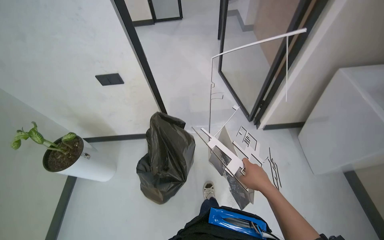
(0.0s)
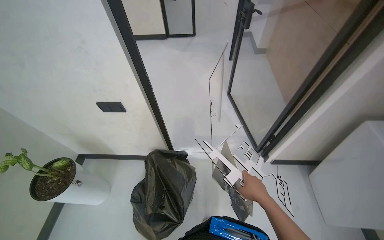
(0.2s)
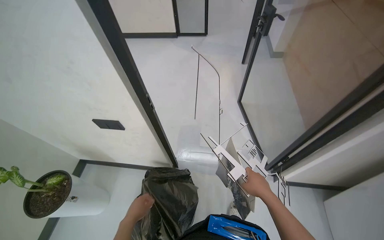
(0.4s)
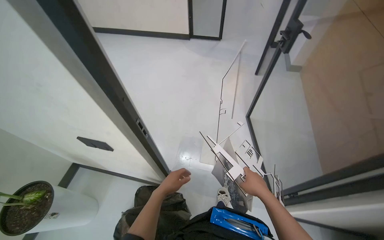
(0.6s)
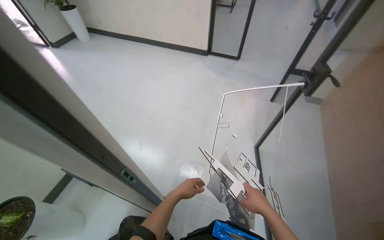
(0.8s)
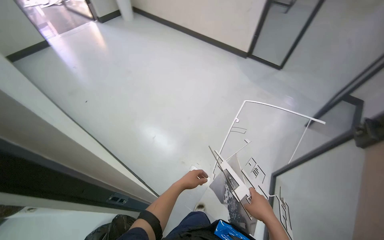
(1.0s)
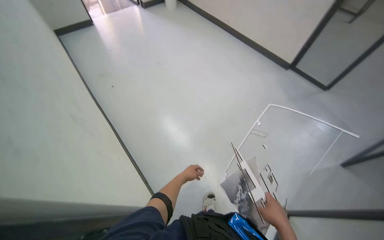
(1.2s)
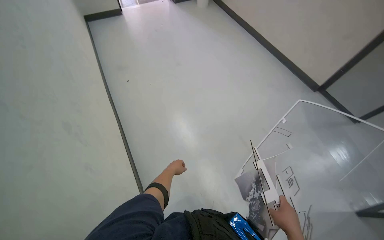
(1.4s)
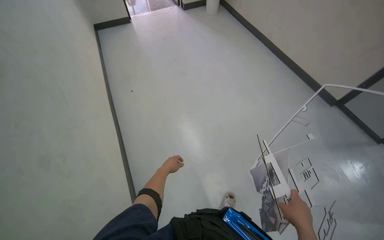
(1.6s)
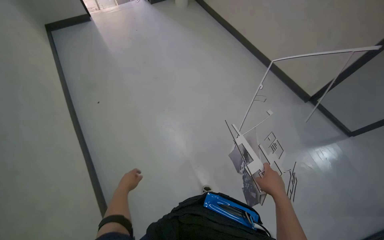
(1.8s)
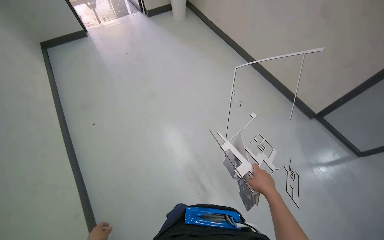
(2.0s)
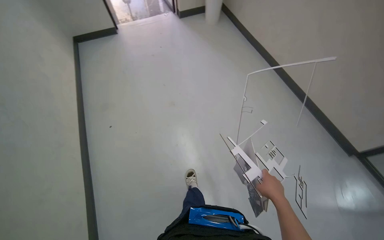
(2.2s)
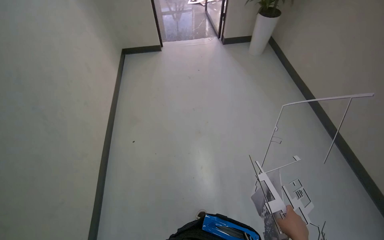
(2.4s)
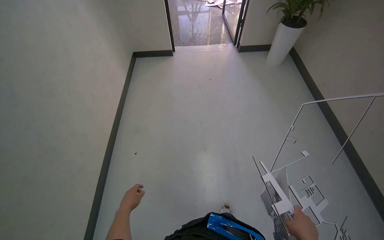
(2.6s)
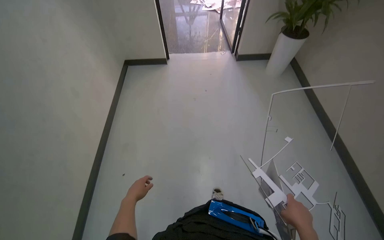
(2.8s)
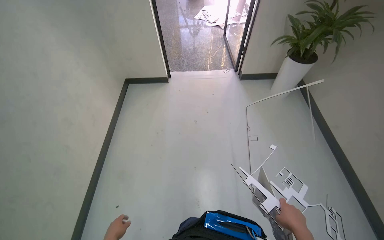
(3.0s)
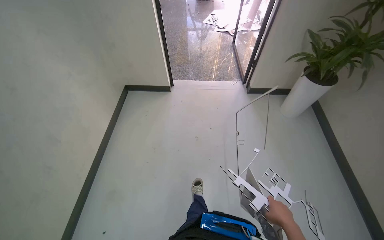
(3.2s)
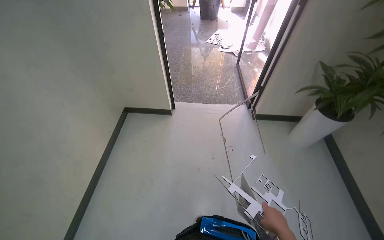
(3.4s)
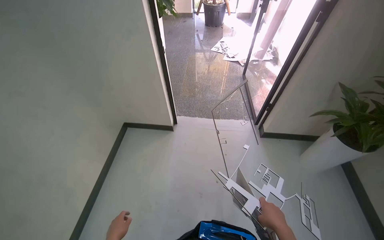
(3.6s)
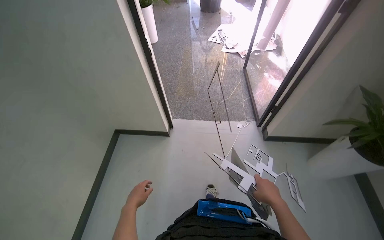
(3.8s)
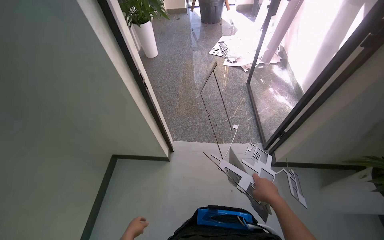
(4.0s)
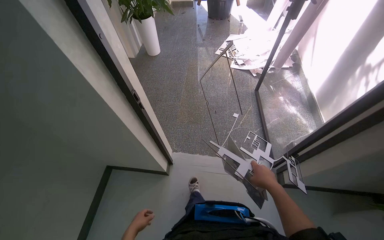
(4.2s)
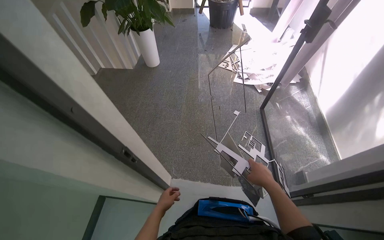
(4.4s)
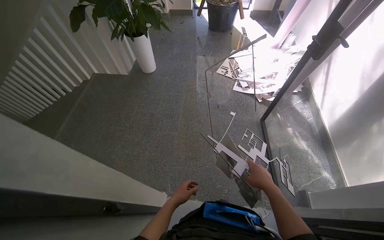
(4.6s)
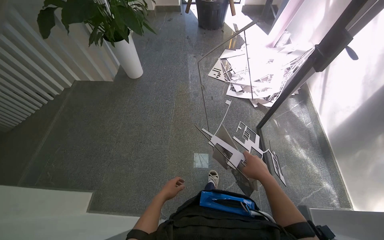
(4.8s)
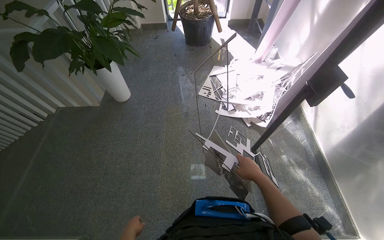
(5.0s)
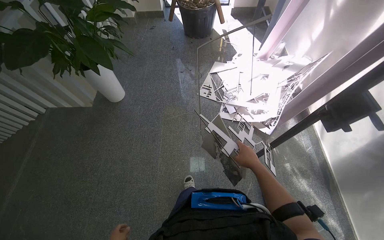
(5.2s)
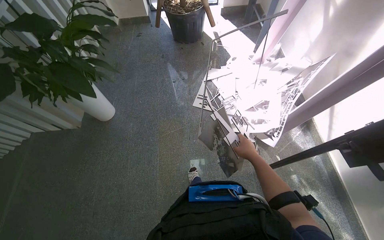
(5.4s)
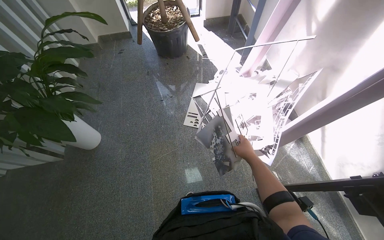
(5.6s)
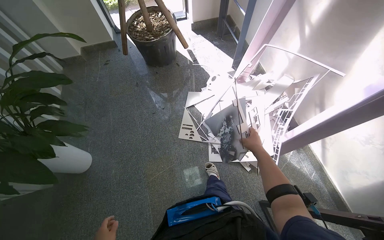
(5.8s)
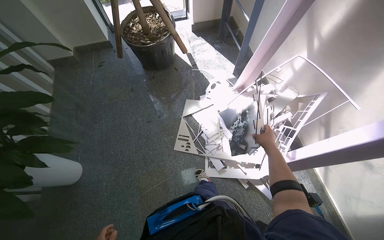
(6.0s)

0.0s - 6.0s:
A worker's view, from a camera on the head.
Job: organizing items.
The whole recording: Organizing and cleaning workspace. The worker wipes surfaces, arranges paper and model pieces, and places a large sheet on a shelf.
0.0s - 1.6s: The wearer moves approximately 1 m. The wearer's head swings roughly 55 degrees to the left.
1.6s - 3.0s: The camera travels some 80 cm. The wearer's head swings roughly 25 degrees to the left.
3.0s - 4.4s: The camera travels approximately 1.5 m.
4.4s - 6.0s: The camera is carried approximately 1.5 m. The wearer's head swings approximately 20 degrees to the right.

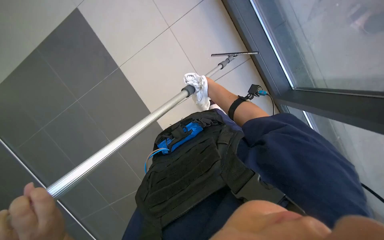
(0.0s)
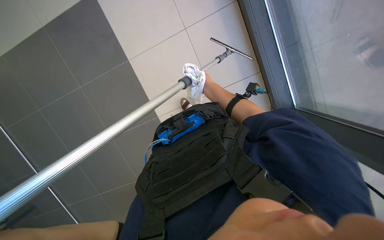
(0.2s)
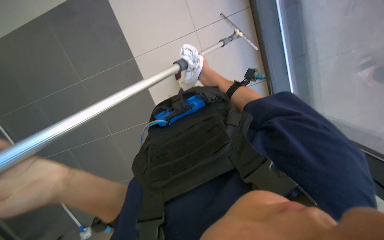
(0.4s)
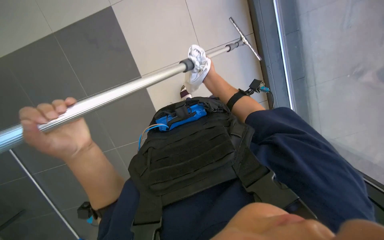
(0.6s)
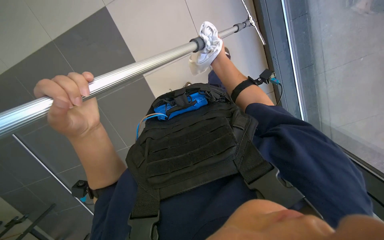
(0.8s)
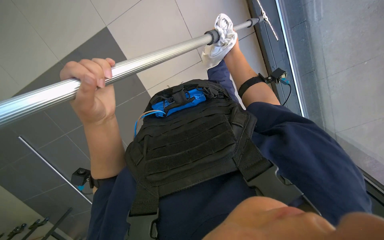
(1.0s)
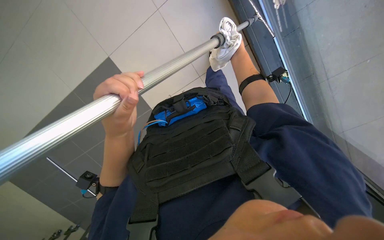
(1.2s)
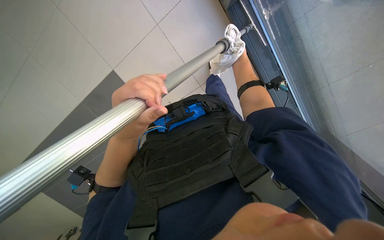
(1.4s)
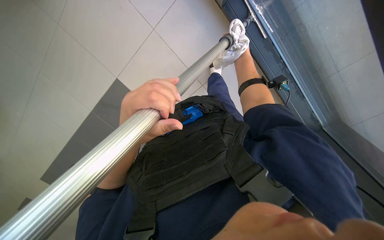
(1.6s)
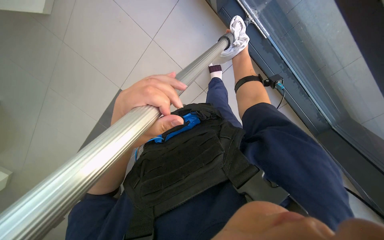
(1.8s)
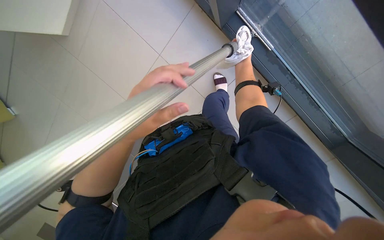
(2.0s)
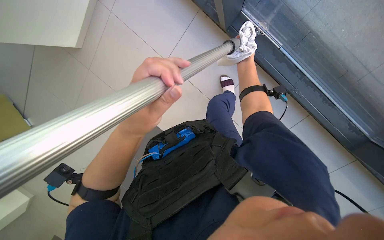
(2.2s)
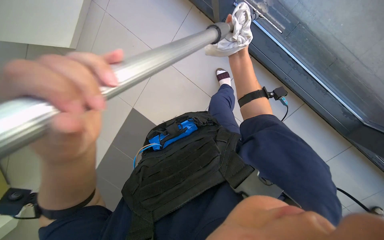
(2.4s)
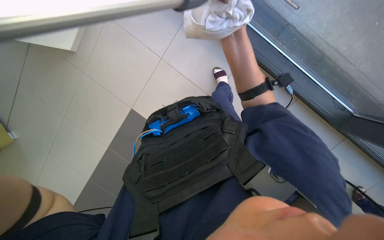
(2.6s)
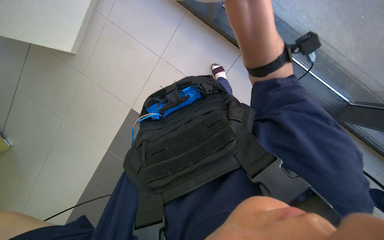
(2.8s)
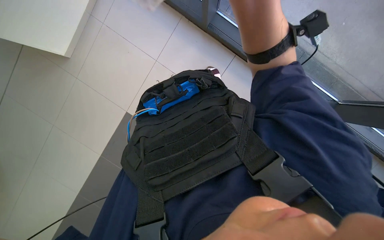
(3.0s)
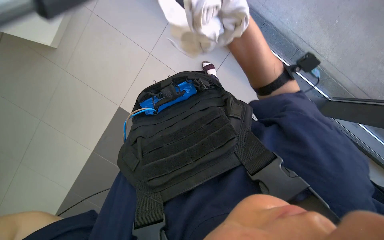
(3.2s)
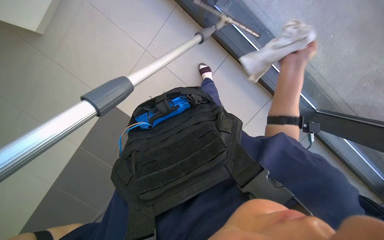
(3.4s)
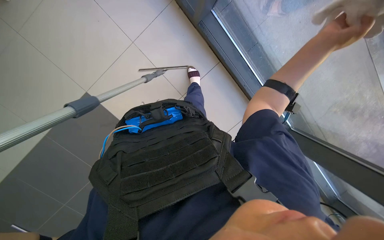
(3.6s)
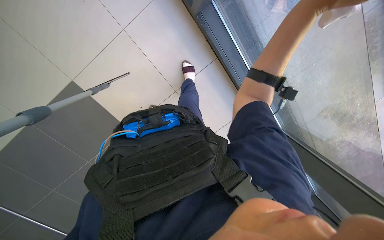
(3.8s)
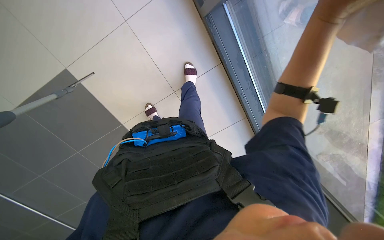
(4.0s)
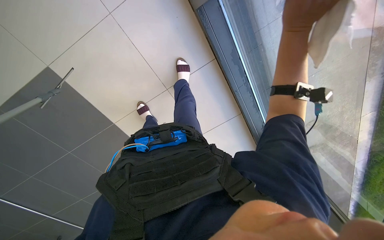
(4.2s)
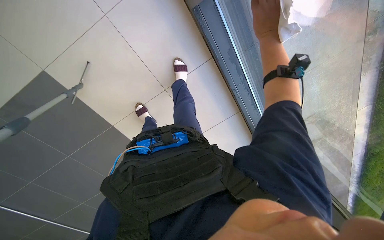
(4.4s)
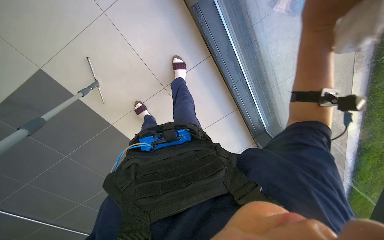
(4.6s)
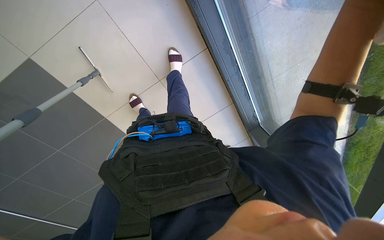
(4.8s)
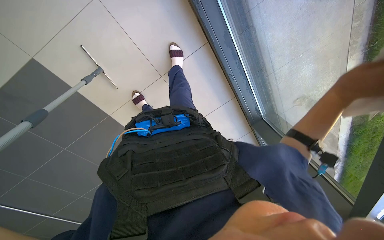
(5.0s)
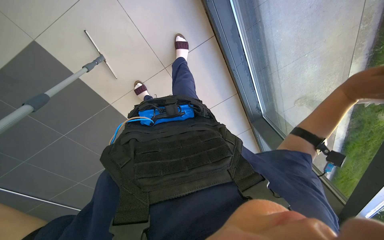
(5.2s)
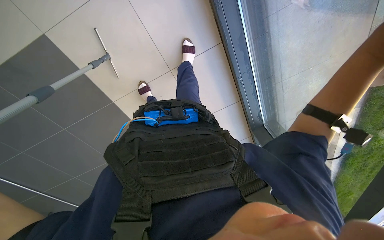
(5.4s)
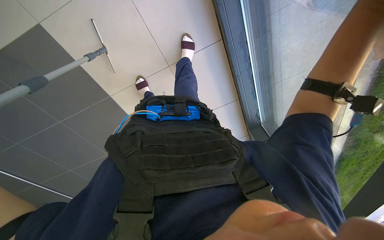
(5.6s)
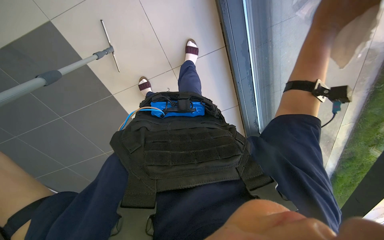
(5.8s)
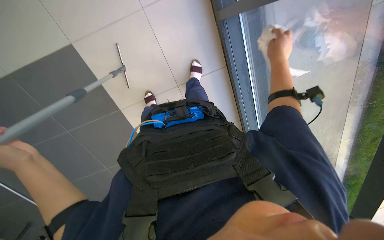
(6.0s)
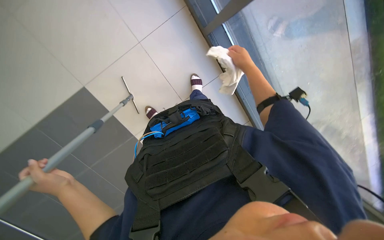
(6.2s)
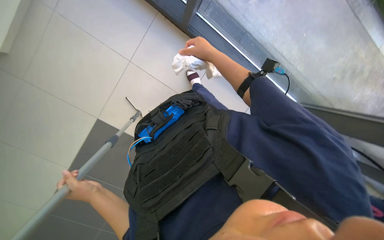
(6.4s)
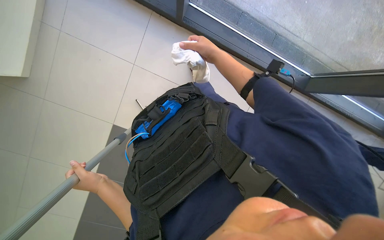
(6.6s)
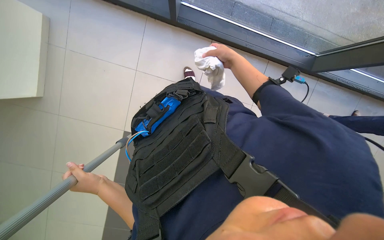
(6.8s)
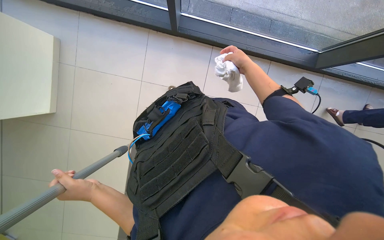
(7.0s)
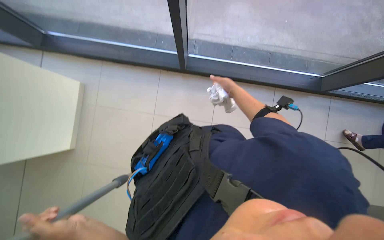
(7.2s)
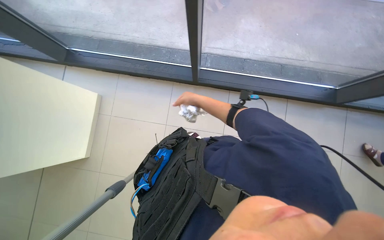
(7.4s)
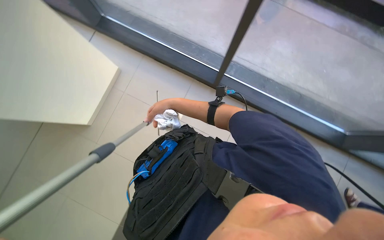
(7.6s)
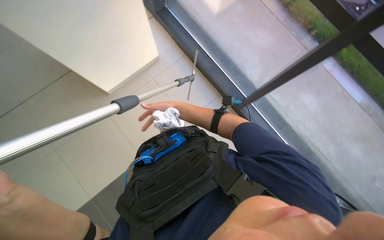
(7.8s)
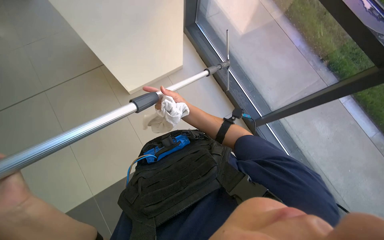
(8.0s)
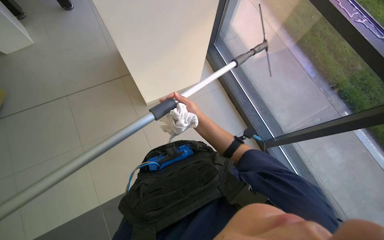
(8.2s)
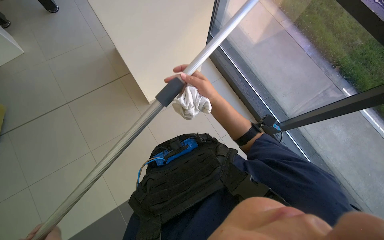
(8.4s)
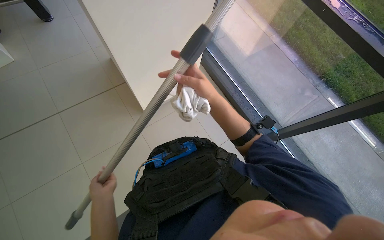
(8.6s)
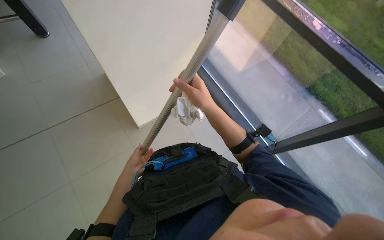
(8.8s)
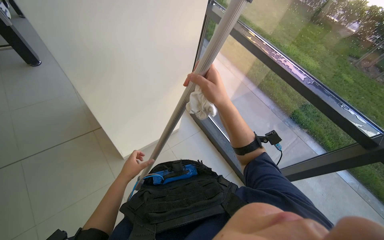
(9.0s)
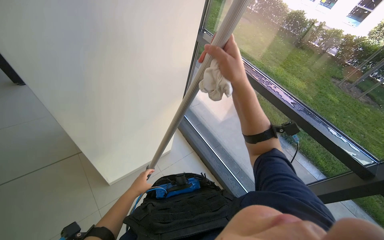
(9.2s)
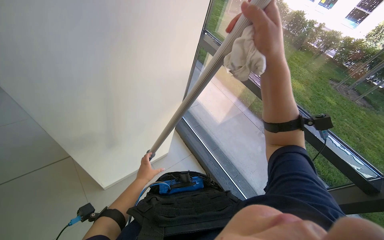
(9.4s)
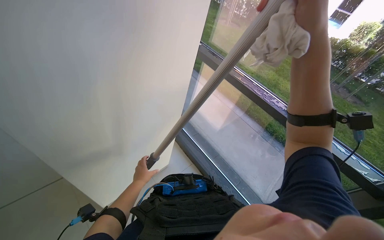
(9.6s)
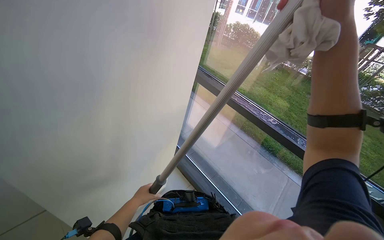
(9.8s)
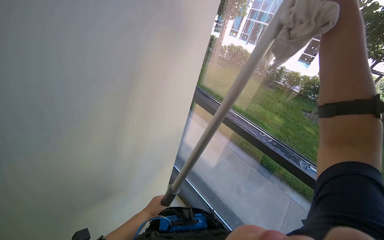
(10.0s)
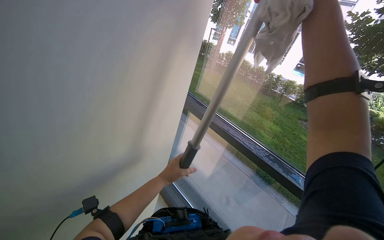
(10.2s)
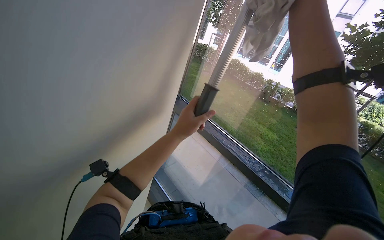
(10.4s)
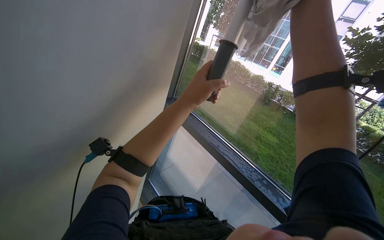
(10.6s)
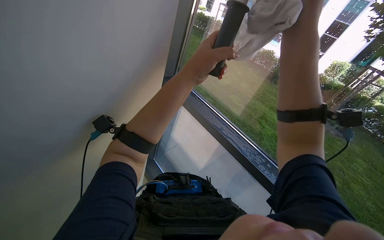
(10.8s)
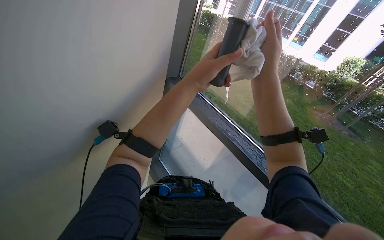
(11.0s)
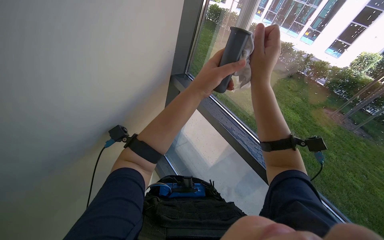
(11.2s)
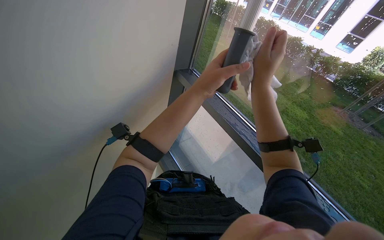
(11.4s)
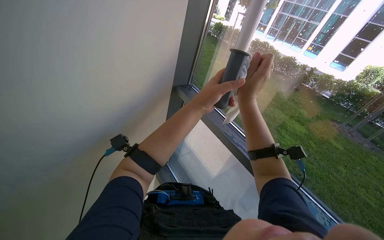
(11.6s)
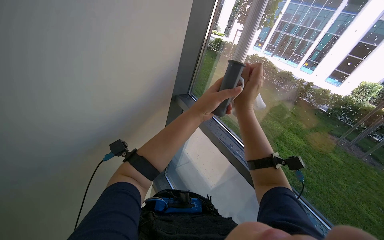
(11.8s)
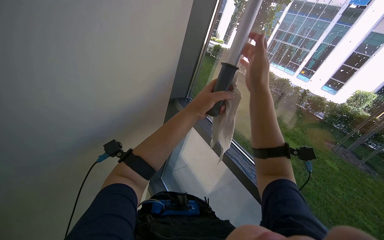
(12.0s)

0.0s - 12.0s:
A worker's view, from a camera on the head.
Job: cleaning windows.
The whole recording: Cleaning windows. The worker cleans the windows using a pole and wipes the frames with a cloth.
1.6s - 3.0s: The view tips upward by approximately 10 degrees. The right hand moves nearer to the camera, some 15 cm.
3.0s - 4.4s: The right hand goes about 15 cm up the picture, and moves roughly 20 cm nearer to the camera and comes back.
9.0s - 10.4s: The view tilts approximately 25 degrees upward. The left hand moves up the picture and to the right, some 50 cm.
10.4s - 12.0s: The left hand travels up the picture by approximately 10 cm.

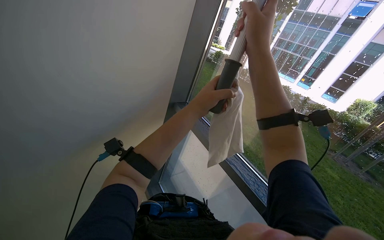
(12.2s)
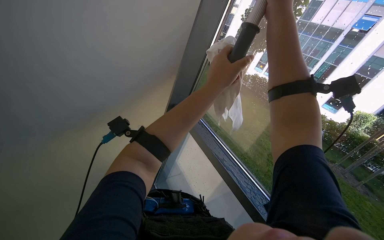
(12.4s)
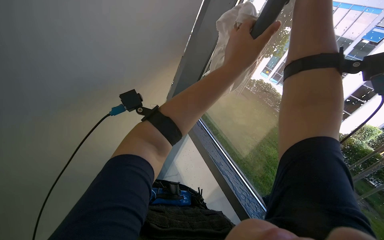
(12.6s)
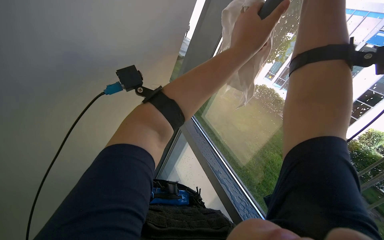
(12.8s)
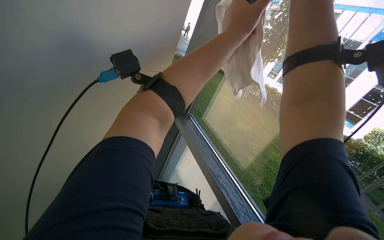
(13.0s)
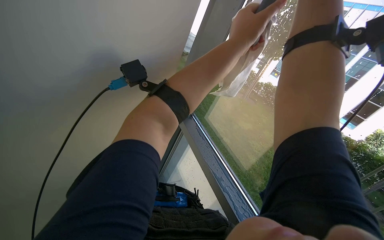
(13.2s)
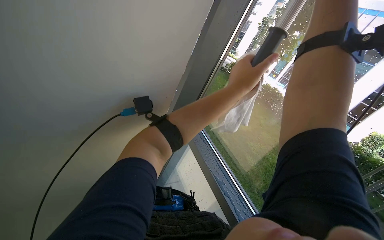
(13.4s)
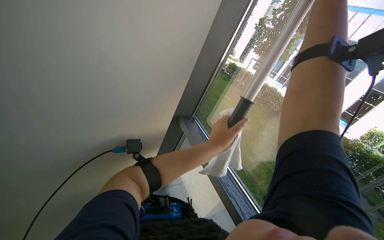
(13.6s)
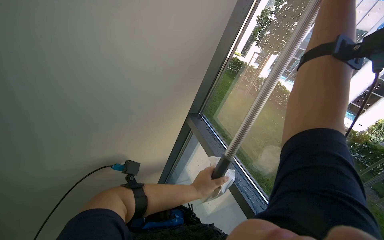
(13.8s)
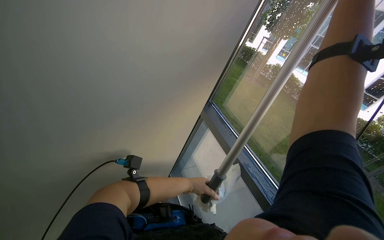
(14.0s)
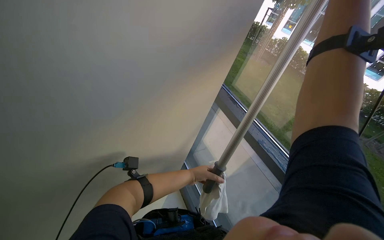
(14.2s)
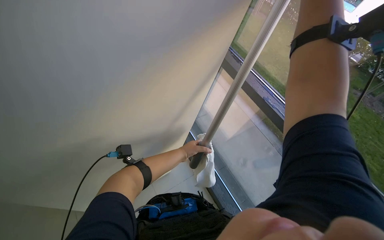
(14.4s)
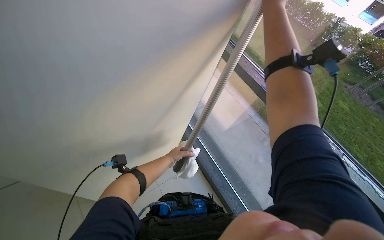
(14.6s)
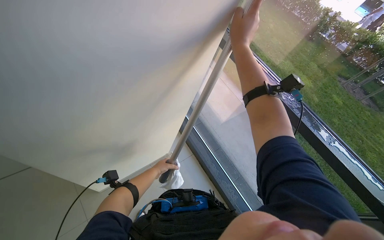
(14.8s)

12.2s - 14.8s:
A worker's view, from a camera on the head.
Job: cleaning windows.
The whole recording: Cleaning windows. The worker cleans the windows using a pole and wipes the frames with a cloth.
12.2s - 13.4s: The left hand reaches some 10 cm up the picture, then returns.
13.4s - 14.8s: The view tilts about 15 degrees downward. The left hand moves up and down the picture over approximately 30 cm, changing direction 2 times.
